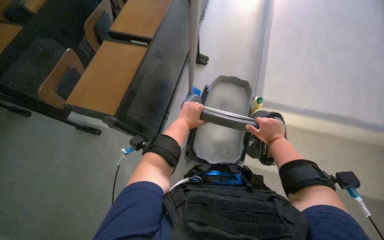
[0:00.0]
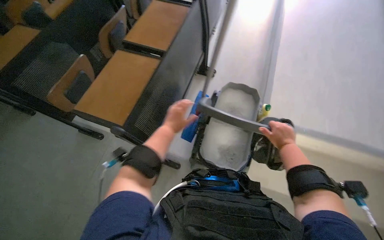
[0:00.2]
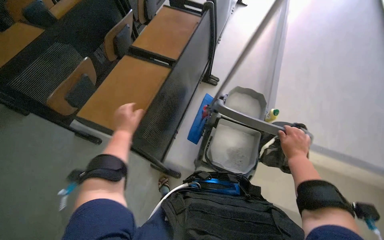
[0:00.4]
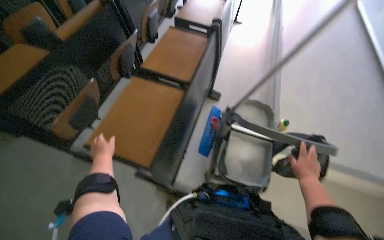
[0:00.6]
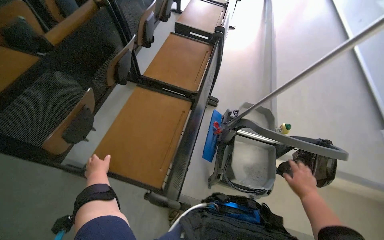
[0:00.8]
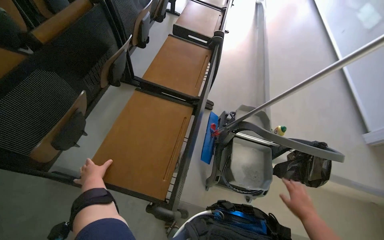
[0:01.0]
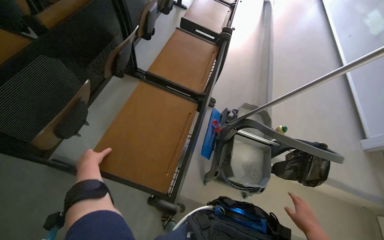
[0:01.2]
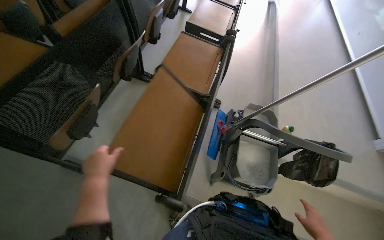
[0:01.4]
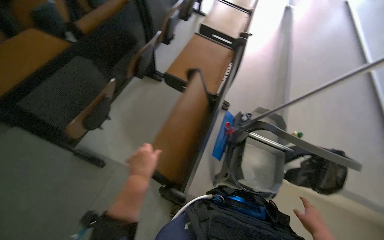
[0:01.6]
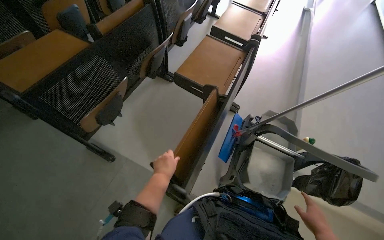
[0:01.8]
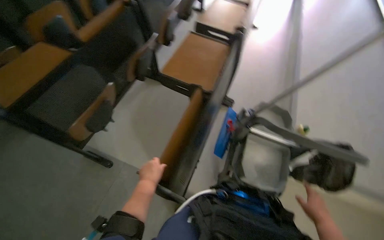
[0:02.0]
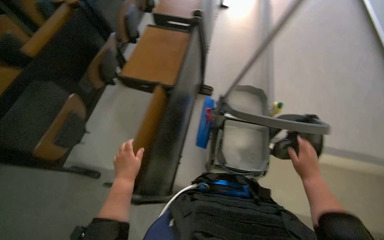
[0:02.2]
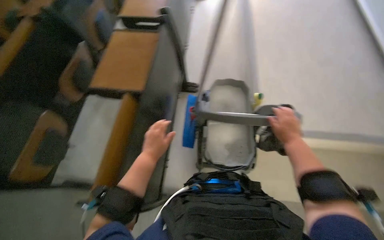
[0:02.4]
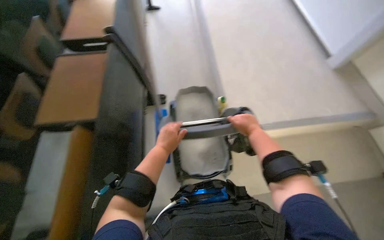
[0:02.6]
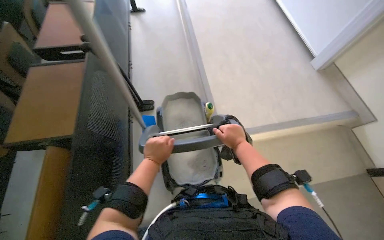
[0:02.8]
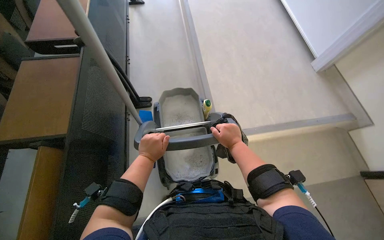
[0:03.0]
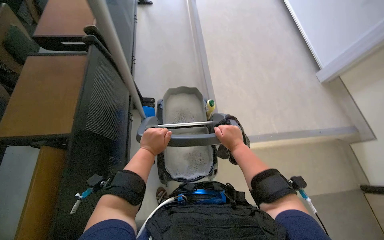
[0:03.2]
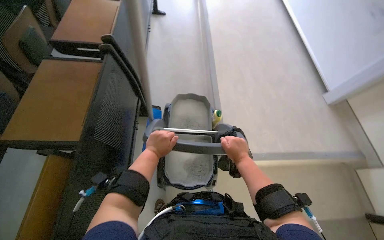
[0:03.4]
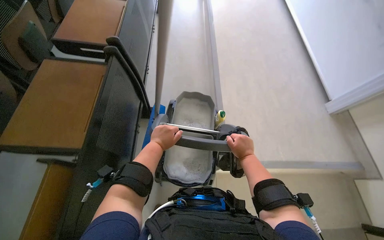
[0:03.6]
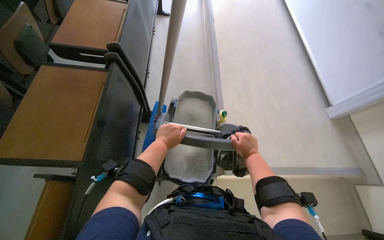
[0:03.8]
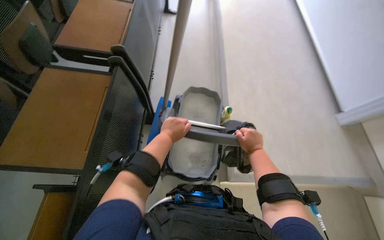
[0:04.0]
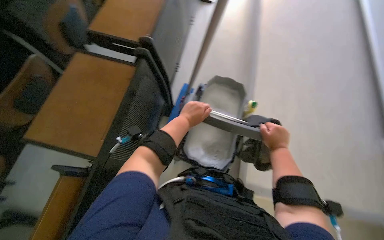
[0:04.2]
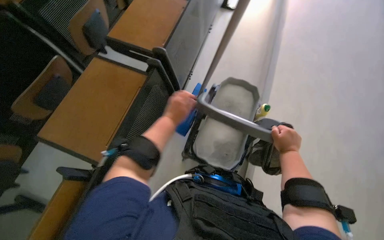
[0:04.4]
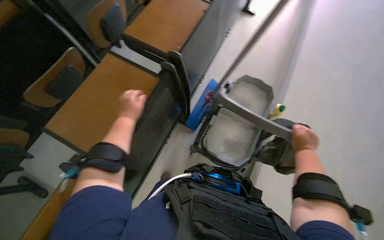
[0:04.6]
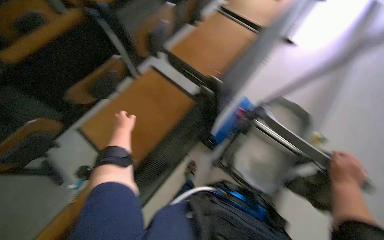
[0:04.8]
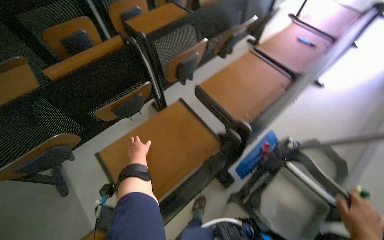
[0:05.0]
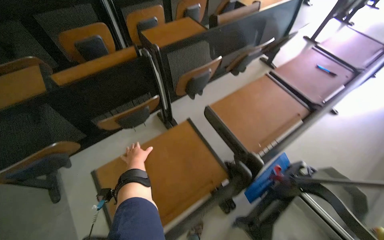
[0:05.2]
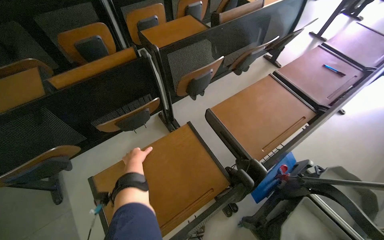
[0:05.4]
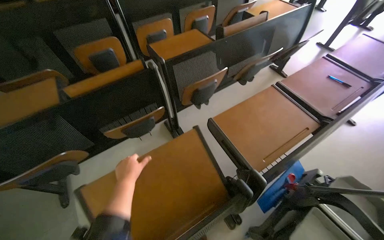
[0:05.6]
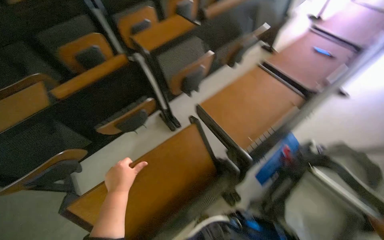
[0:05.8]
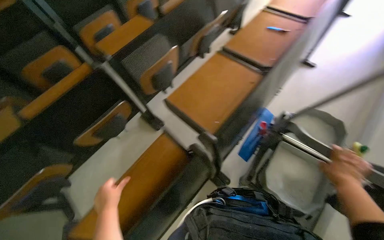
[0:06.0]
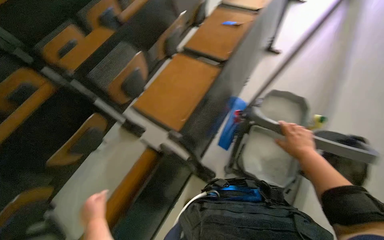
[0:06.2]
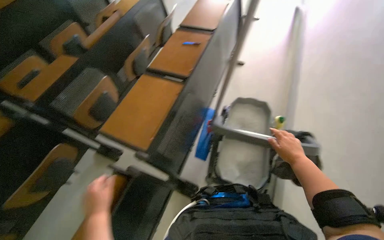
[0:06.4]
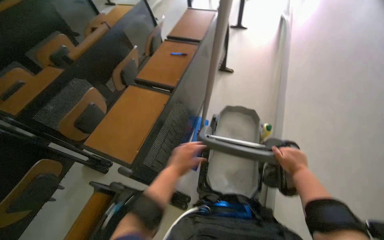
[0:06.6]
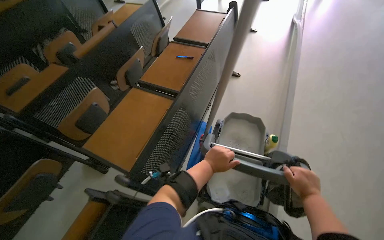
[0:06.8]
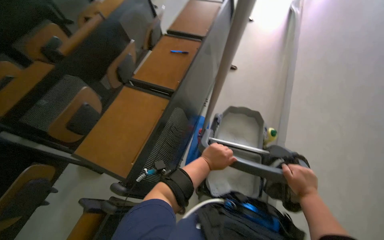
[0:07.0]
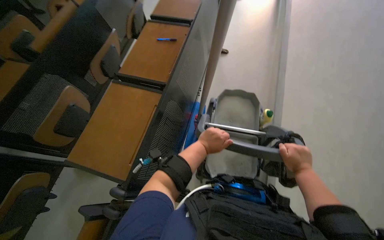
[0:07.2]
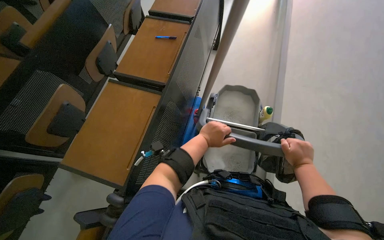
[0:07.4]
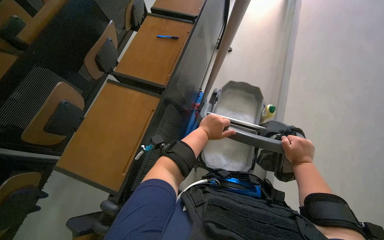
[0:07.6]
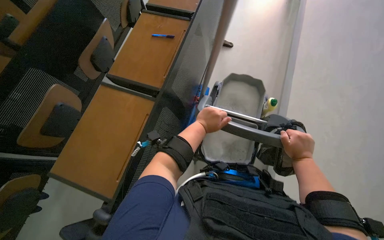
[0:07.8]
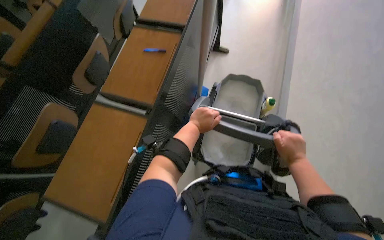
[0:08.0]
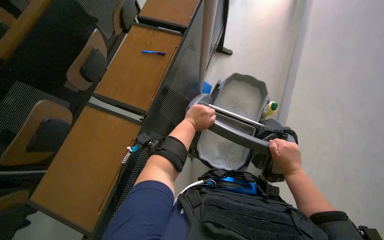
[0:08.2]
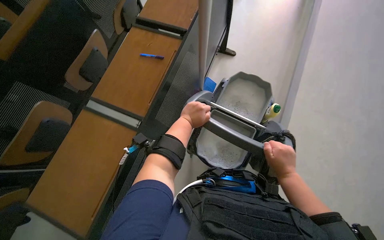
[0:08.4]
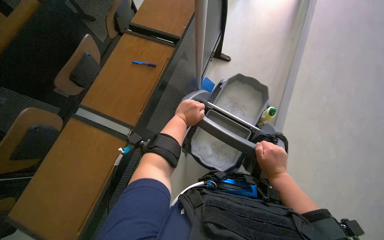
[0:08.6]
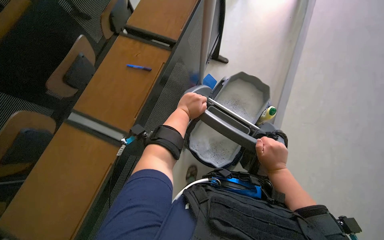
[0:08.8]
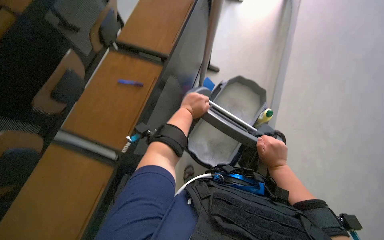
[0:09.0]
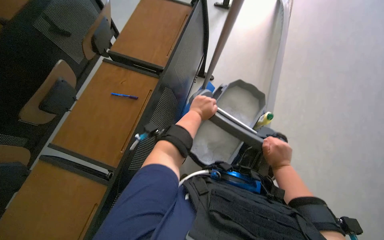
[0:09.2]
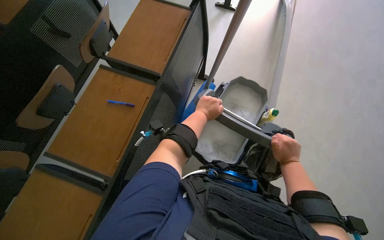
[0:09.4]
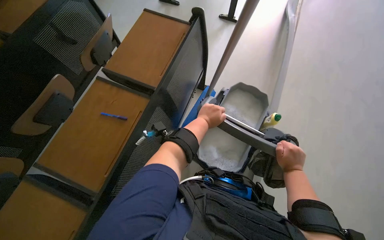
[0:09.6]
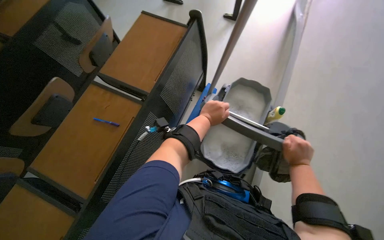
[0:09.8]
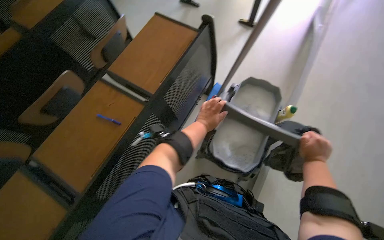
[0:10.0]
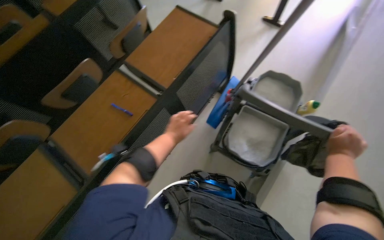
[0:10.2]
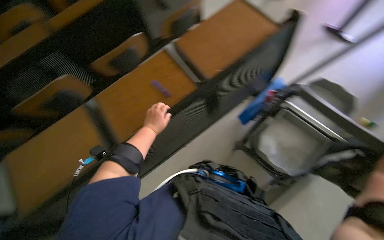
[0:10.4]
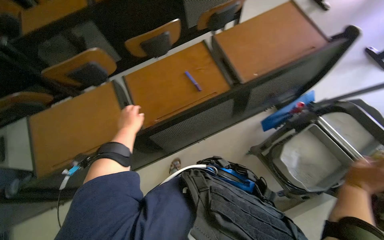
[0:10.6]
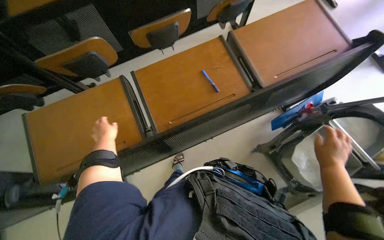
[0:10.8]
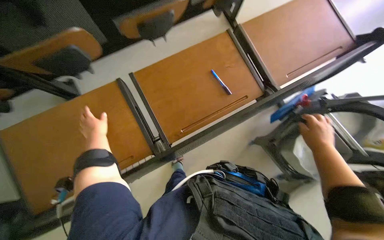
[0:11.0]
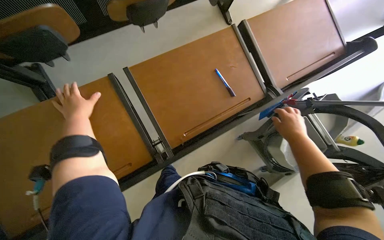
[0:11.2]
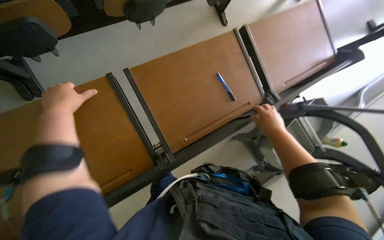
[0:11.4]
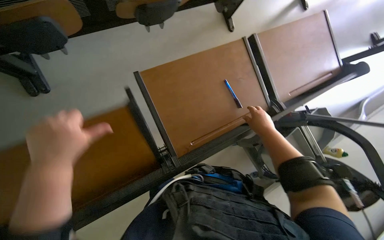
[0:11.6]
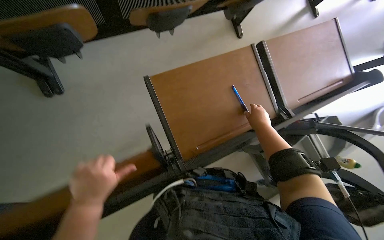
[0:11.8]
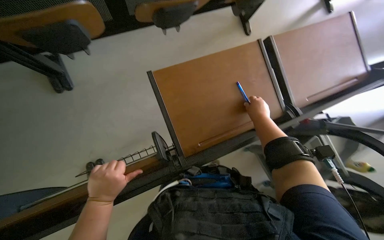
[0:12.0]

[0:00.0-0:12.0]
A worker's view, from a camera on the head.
Job: organizing items.
The whole recording: Organizing classroom desks. The worker adjusts and tidies the desks in the classroom, picking up a pen and placing it in the cart.
0:00.0 to 0:01.6: The right hand moves down the picture, about 15 cm; the left hand goes approximately 35 cm to the left.
0:01.6 to 0:03.0: The wearer looks some 35 degrees further to the right. The right hand goes roughly 20 cm up the picture.
0:03.0 to 0:04.4: The wearer's head swings some 25 degrees to the left.
0:04.4 to 0:06.0: The left hand is displaced to the left by some 20 cm.
0:06.0 to 0:07.6: The head turns to the right by approximately 25 degrees.
0:09.0 to 0:10.4: The wearer's head swings approximately 25 degrees to the left.
0:10.4 to 0:12.0: The wearer moves some 50 cm. The view tilts roughly 15 degrees downward.

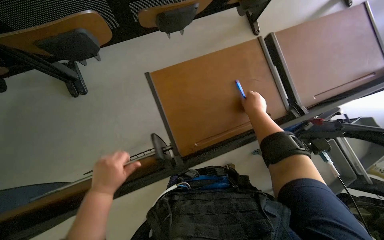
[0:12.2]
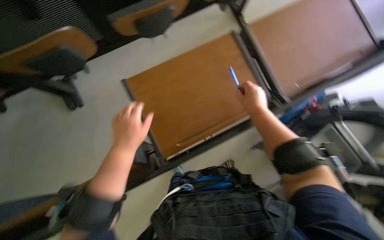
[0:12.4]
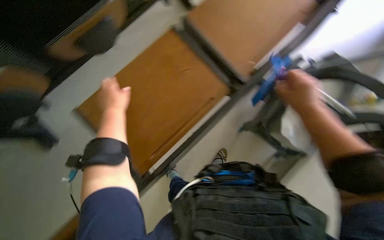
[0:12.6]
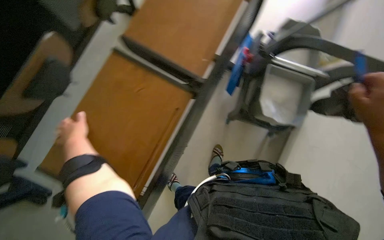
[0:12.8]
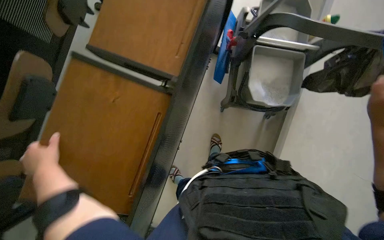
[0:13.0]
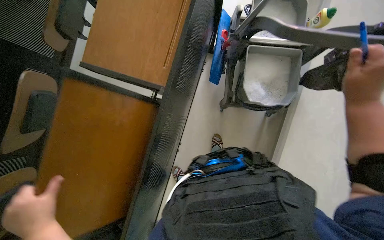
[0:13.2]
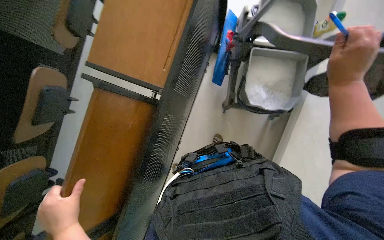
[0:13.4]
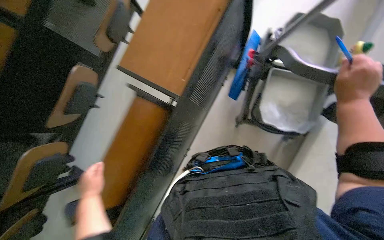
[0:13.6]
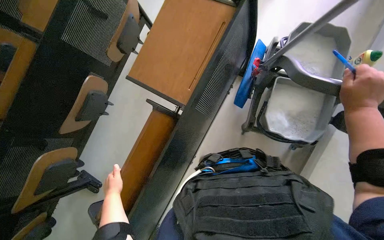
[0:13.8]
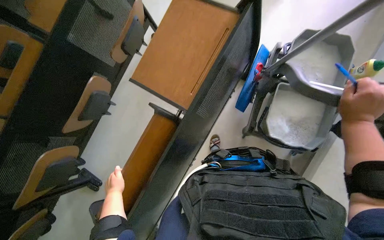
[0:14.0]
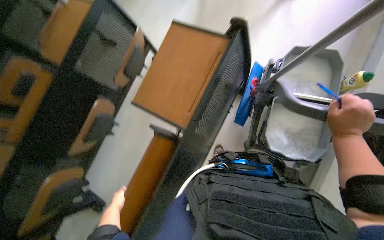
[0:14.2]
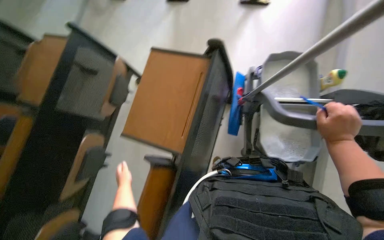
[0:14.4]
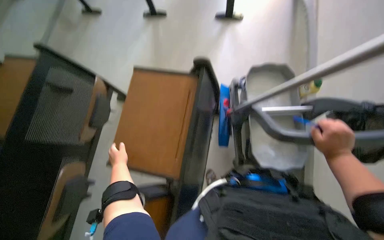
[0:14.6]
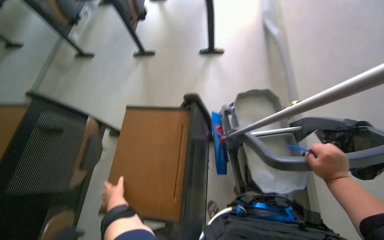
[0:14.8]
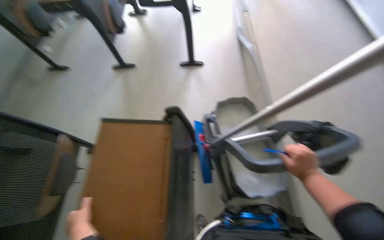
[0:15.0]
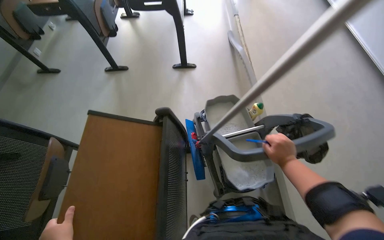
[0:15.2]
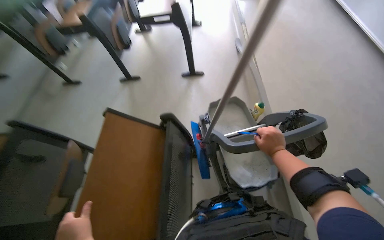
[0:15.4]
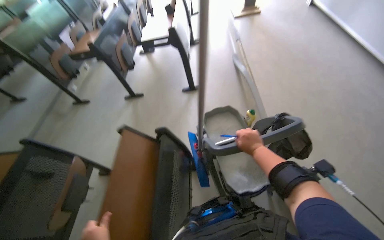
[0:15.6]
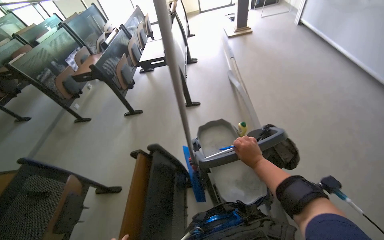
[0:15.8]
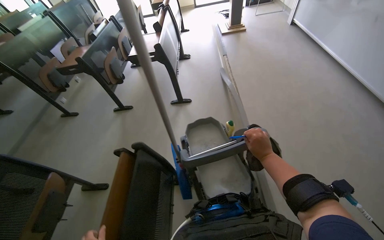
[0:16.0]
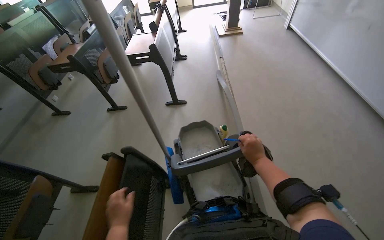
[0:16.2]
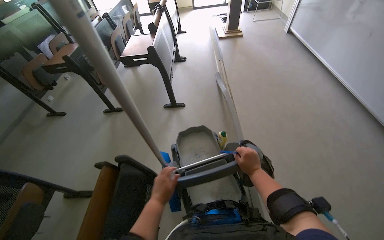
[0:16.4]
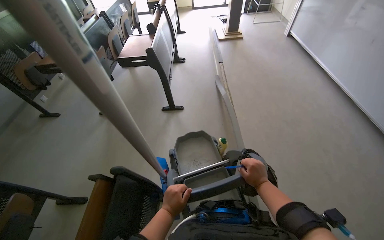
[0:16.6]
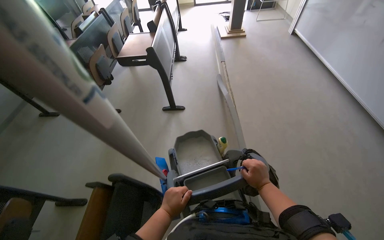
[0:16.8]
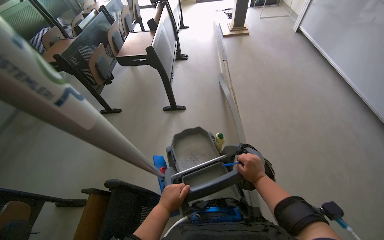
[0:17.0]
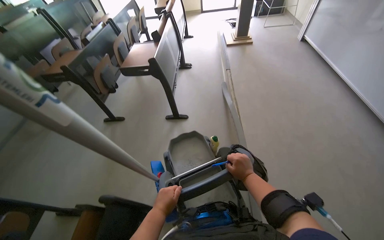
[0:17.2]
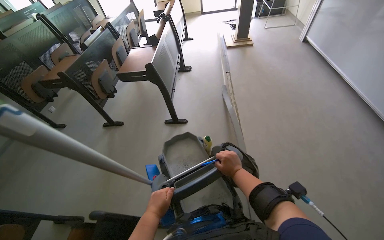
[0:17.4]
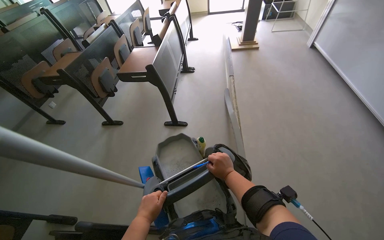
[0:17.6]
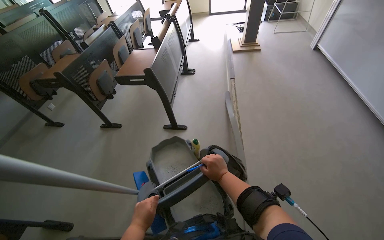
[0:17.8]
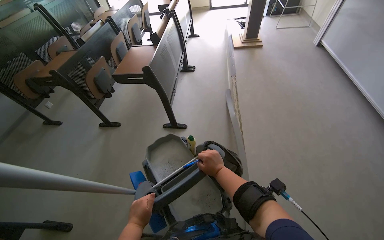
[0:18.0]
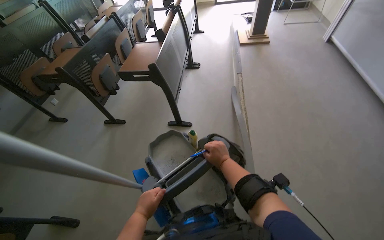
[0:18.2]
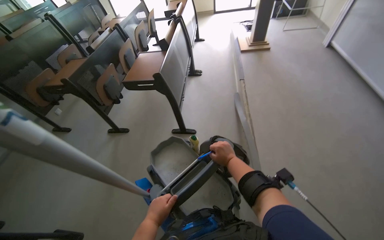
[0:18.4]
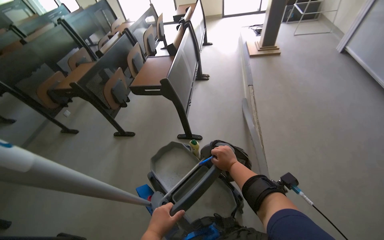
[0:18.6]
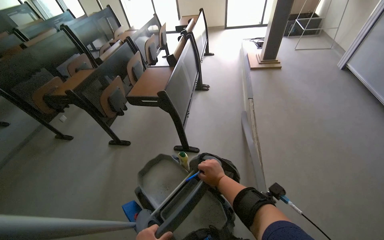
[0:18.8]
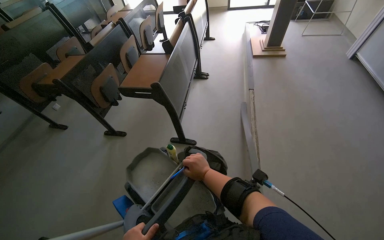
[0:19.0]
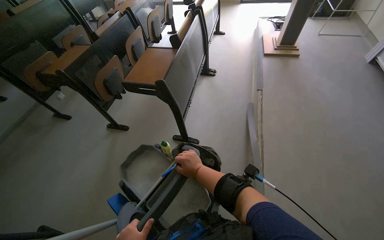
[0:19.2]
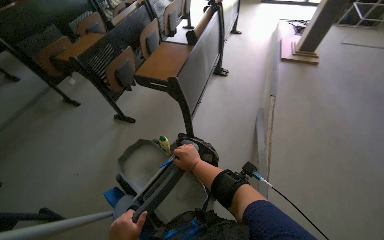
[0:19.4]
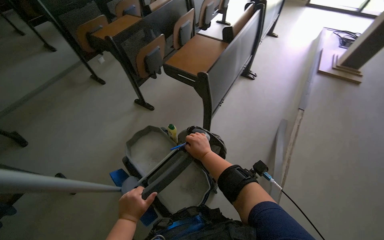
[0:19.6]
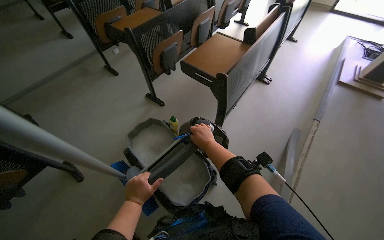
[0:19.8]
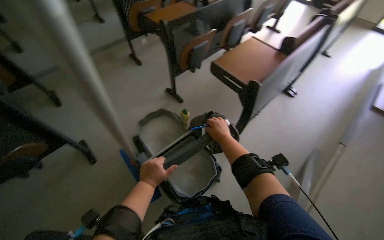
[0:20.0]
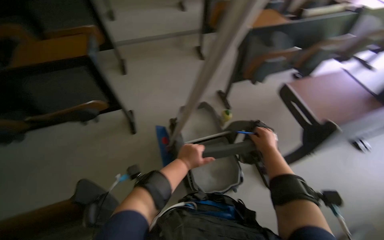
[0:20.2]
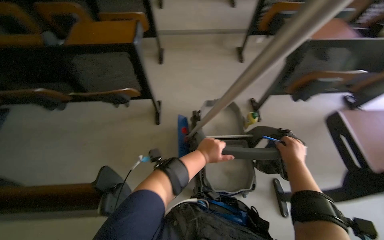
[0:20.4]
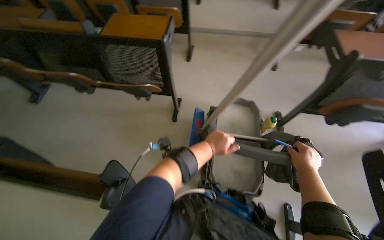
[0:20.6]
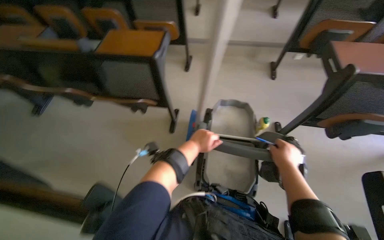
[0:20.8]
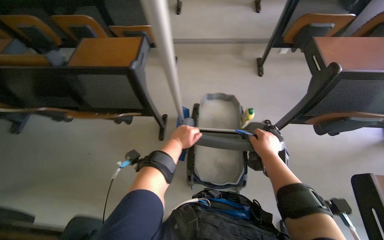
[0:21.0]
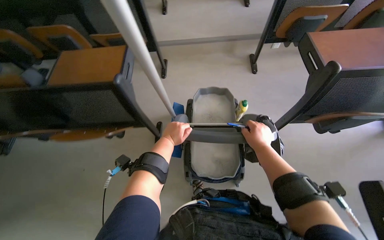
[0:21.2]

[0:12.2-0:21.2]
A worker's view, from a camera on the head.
Job: organizing items.
The whole recording: Organizing classroom desks. The worker adjusts and tidies the desks in the classroom, picking up a pen and placing it in the cart.
0:12.2 to 0:13.8: The scene rotates counterclockwise by about 30 degrees.
0:13.8 to 0:15.2: The wearer looks some 30 degrees further to the right. The view tips upward by some 25 degrees.
0:15.2 to 0:16.6: The view tips upward by some 15 degrees.
0:16.6 to 0:18.2: The right hand is displaced up the picture by some 30 cm.
0:18.2 to 0:19.8: The wearer's head swings some 30 degrees to the left.
0:19.8 to 0:21.2: The wearer's head swings approximately 55 degrees to the left.
